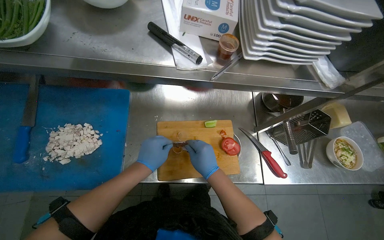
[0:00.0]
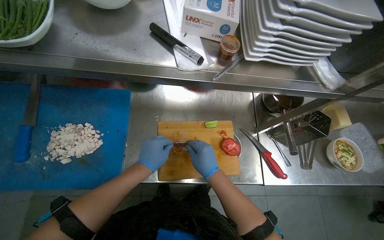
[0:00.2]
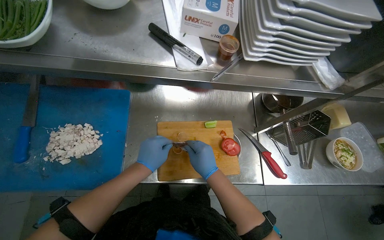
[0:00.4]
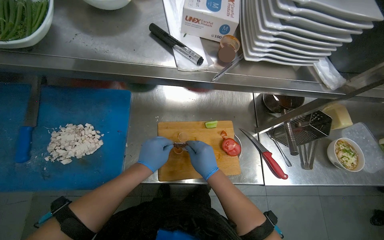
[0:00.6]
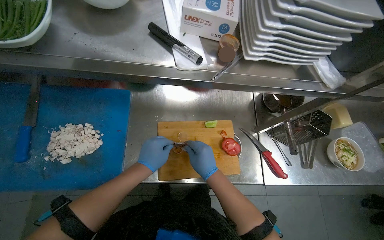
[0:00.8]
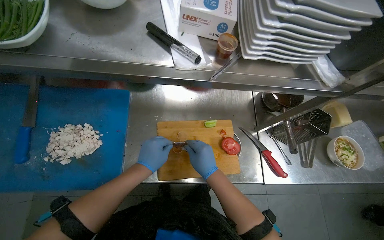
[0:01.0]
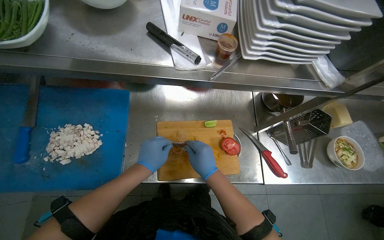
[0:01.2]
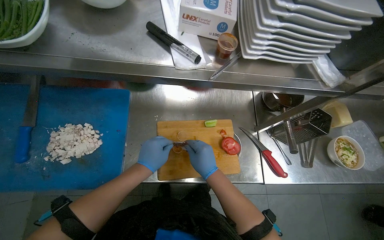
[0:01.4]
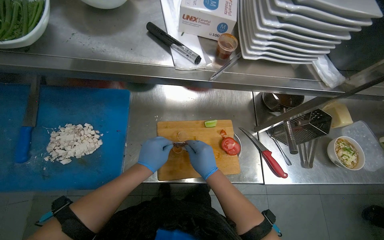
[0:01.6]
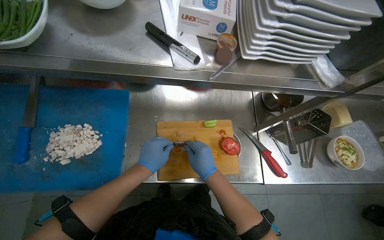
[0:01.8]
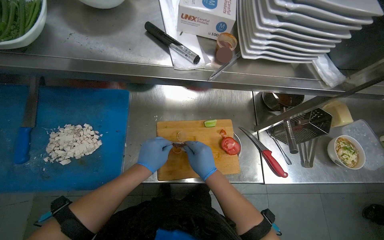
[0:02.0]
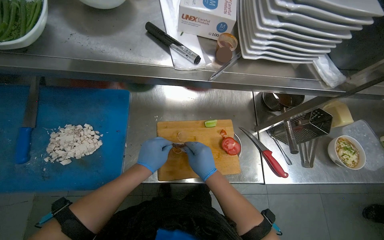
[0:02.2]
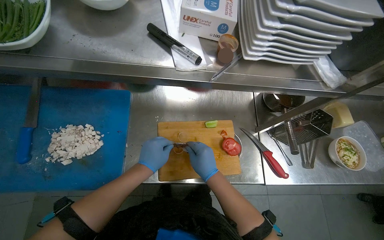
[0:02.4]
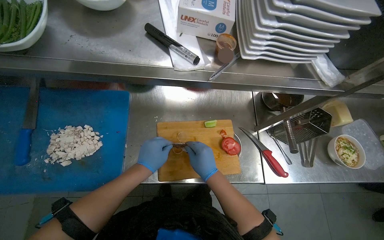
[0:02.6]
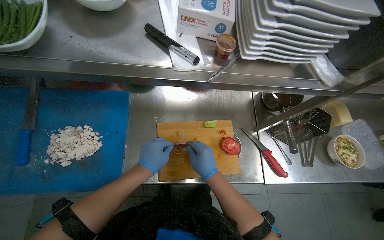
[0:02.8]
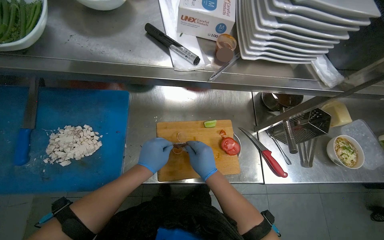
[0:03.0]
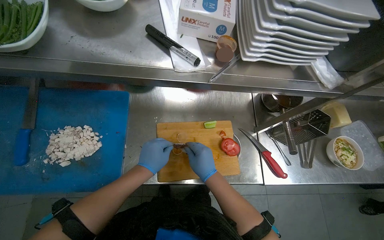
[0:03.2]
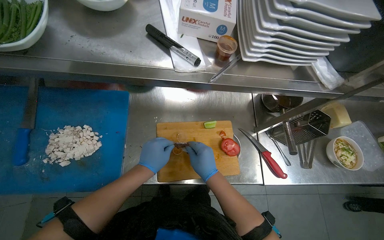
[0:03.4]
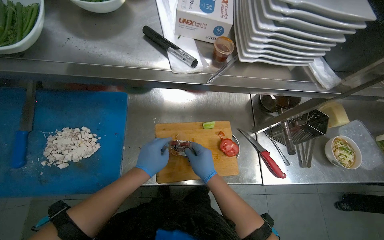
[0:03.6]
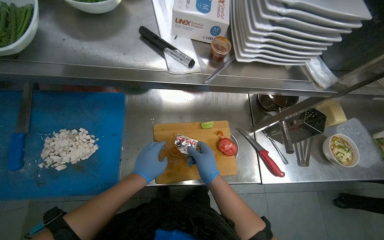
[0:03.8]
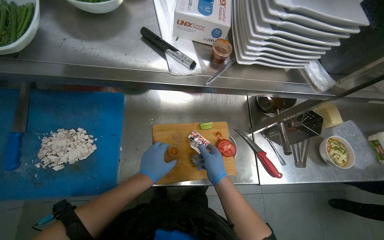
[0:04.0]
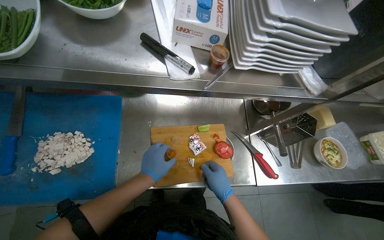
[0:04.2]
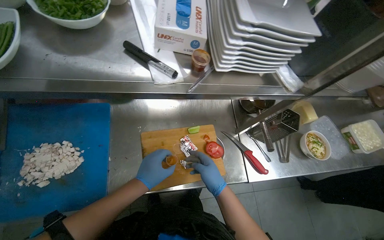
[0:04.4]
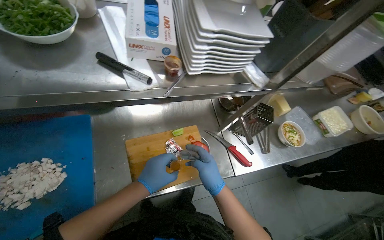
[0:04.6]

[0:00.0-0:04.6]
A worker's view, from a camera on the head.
Job: preparing food.
The whole recording: Peeling ingredients for salad. The worker peels small ingredients on a cutting board for a salad.
0:00.0 to 0:01.6: The hands keep their place.
0:01.6 to 0:03.0: The hands work in one place, with small movements.

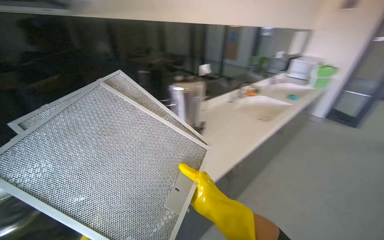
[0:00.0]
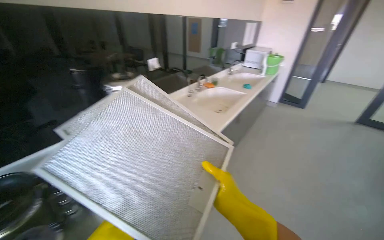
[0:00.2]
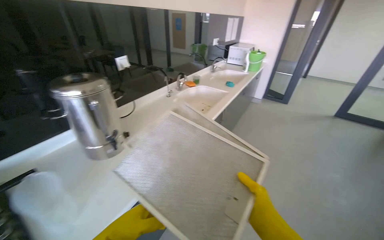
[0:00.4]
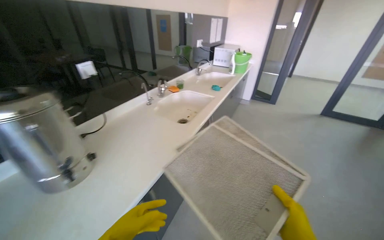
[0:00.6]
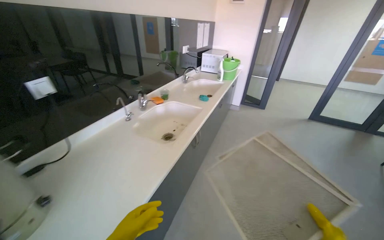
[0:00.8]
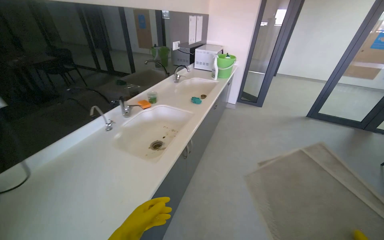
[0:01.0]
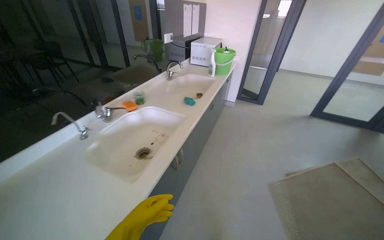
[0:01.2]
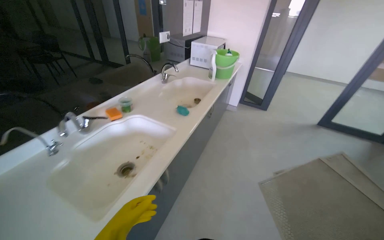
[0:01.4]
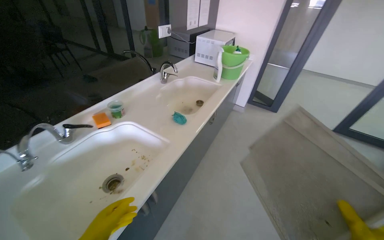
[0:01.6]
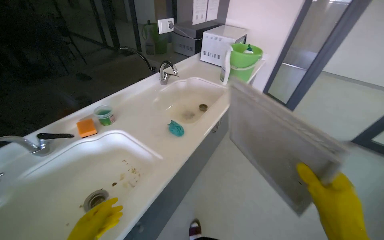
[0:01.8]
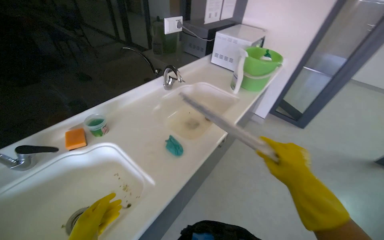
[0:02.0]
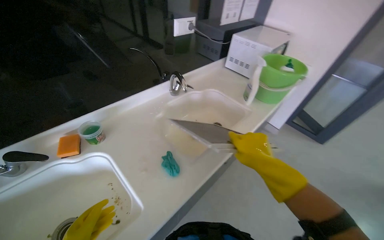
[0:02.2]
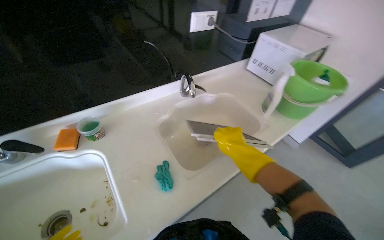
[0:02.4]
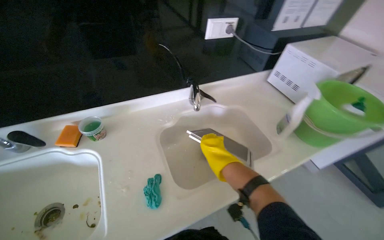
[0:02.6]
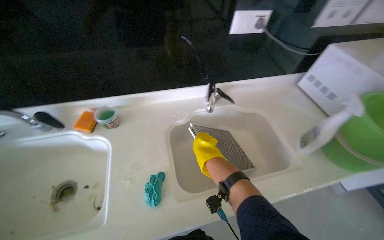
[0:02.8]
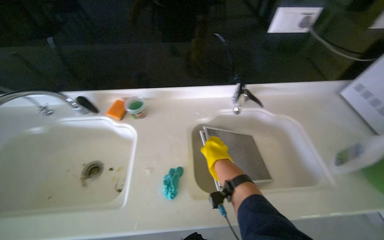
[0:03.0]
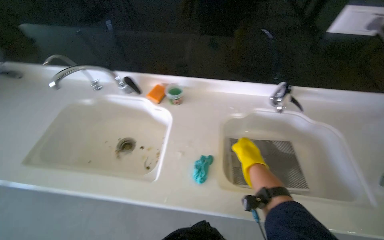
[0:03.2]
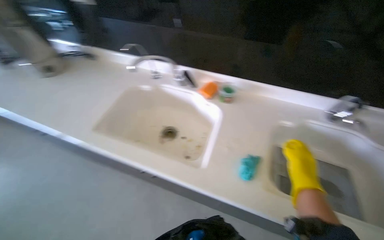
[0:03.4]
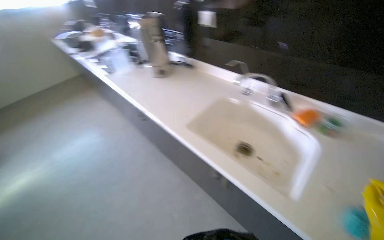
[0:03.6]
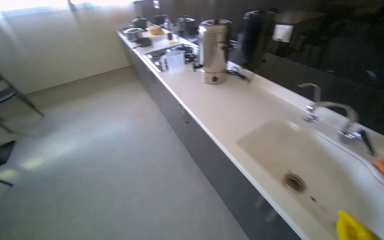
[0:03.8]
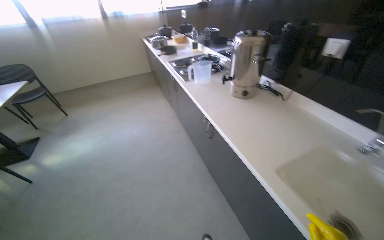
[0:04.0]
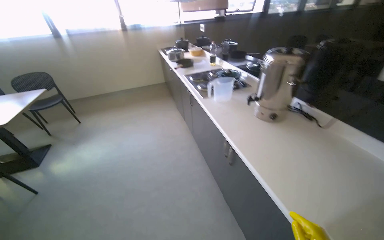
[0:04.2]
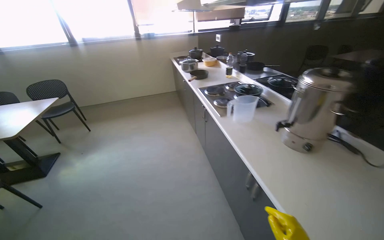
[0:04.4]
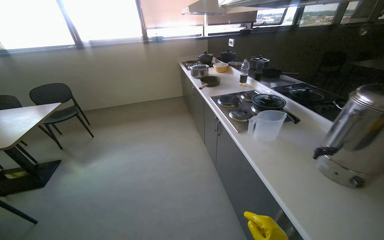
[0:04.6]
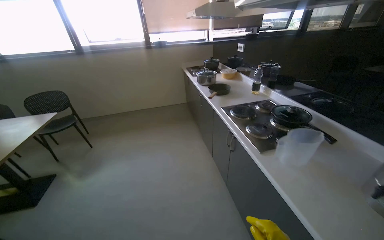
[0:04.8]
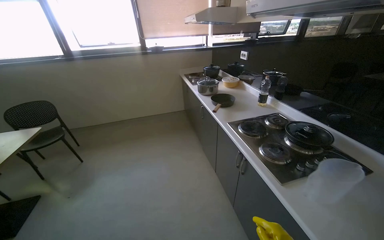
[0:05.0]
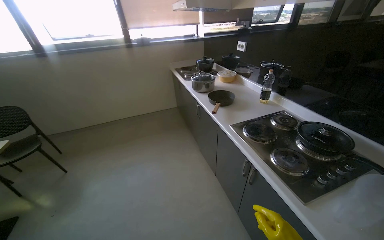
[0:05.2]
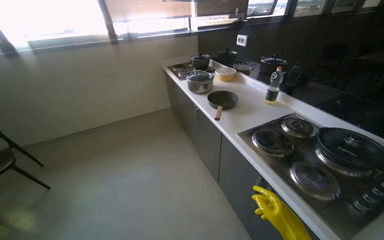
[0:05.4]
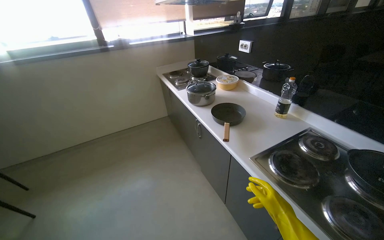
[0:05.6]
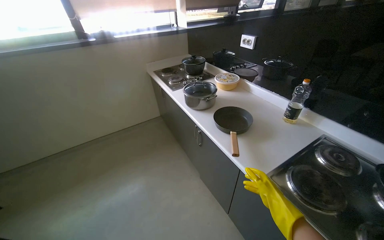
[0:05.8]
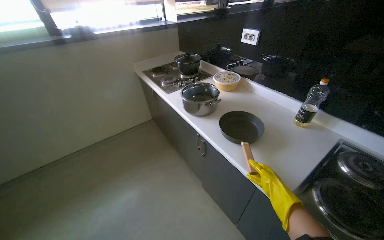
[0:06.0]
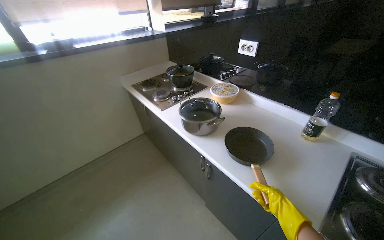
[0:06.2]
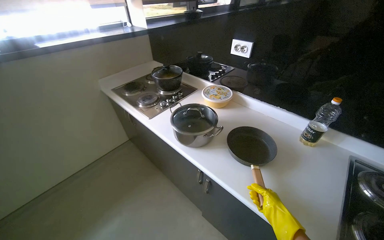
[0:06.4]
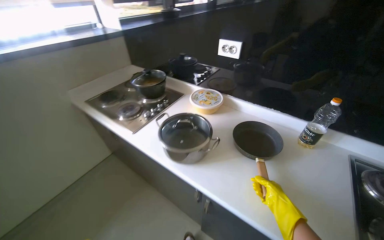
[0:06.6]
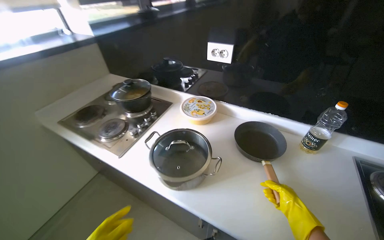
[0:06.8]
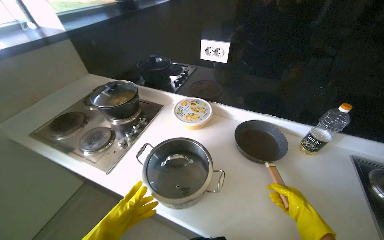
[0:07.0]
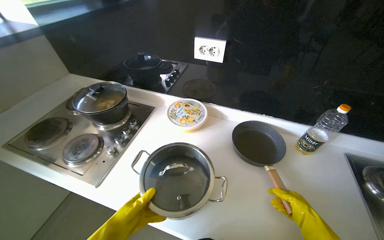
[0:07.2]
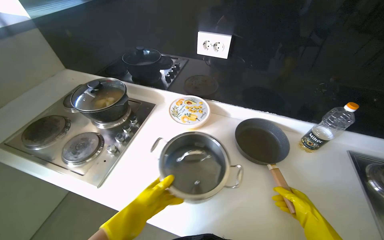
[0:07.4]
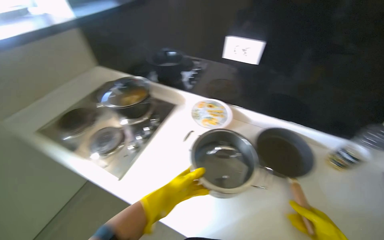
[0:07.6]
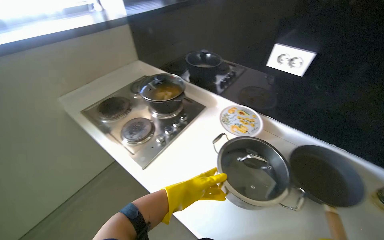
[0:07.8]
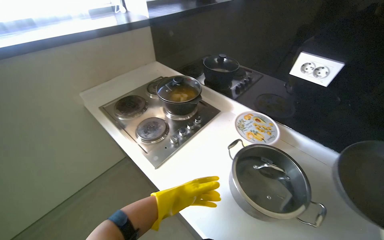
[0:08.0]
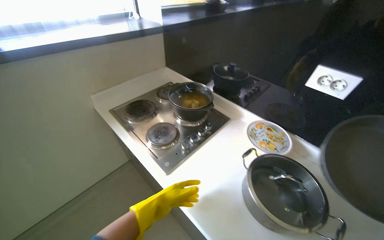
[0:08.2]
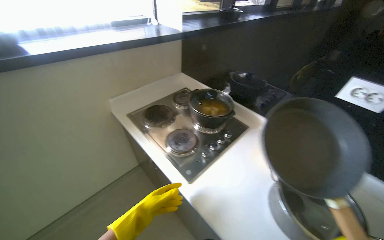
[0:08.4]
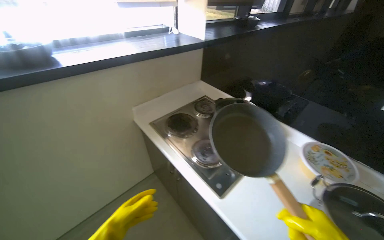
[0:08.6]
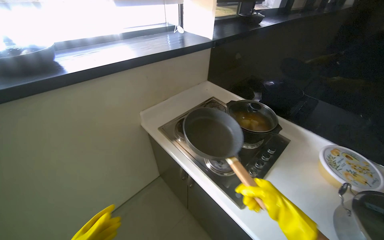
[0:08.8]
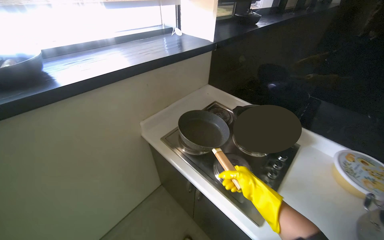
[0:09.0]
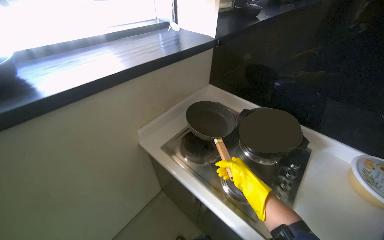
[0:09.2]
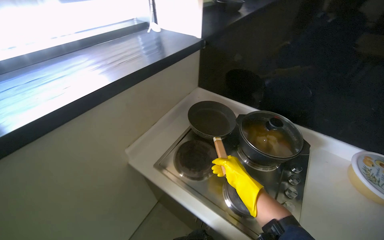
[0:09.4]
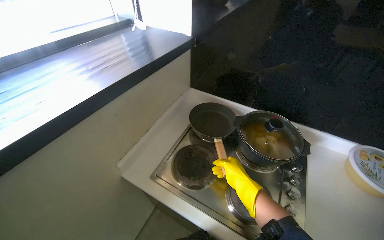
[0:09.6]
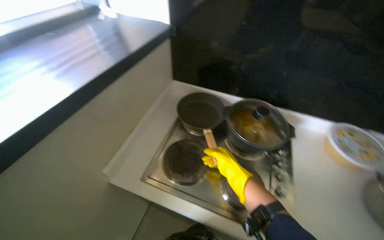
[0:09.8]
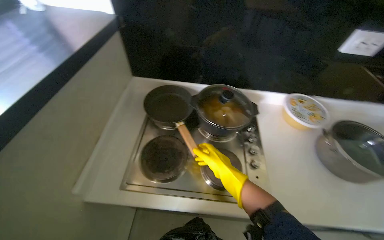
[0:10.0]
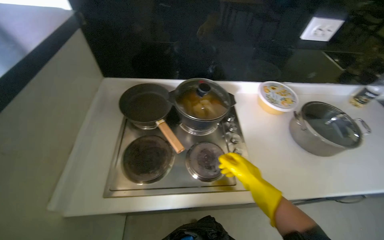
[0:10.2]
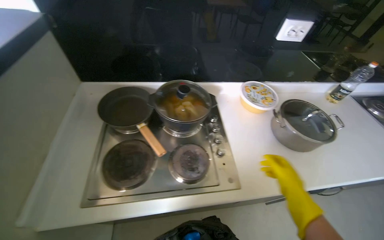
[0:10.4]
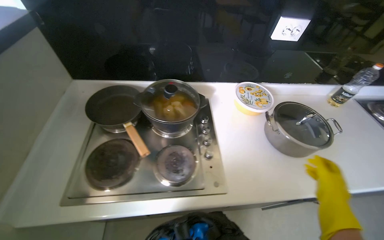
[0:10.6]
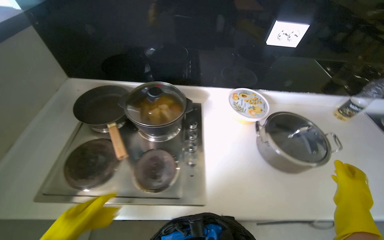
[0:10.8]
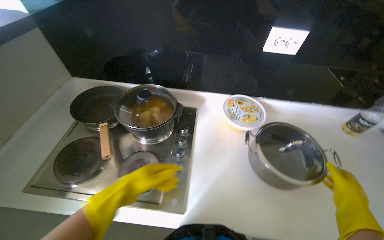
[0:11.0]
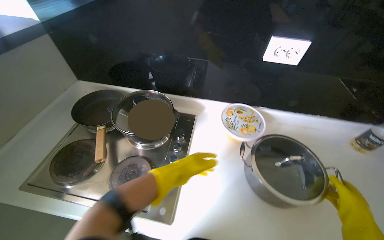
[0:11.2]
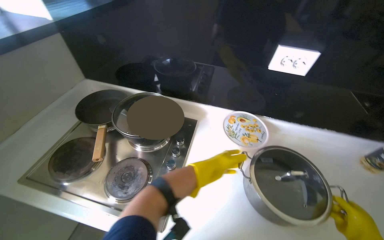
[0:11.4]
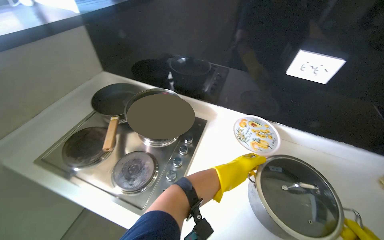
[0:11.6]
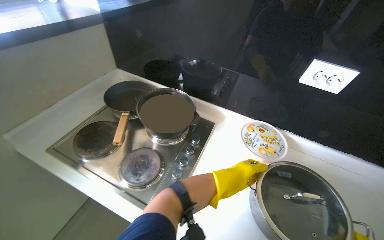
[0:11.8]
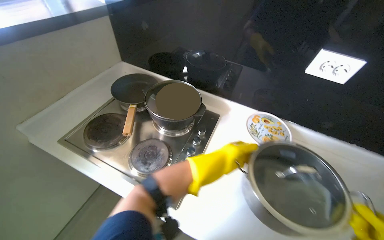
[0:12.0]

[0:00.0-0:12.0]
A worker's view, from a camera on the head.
Job: cleaning kitchen.
The whole recording: Cleaning range hood filters. The worker places range hood filters in the sink, removes additional filters from the hood, and sprays them with cleaning solution.
0:00.0 to 0:01.6: The head travels roughly 1 m. The head turns to the right by approximately 30 degrees.
0:01.6 to 0:03.0: The camera is carried some 70 cm. The head rotates roughly 55 degrees to the left.
0:03.0 to 0:04.4: The wearer moves approximately 1 m. The head rotates approximately 75 degrees to the left.
0:04.4 to 0:06.0: The camera travels roughly 1.5 m. The wearer looks some 20 degrees further to the right.
0:06.0 to 0:07.6: The camera is carried approximately 70 cm. The wearer looks roughly 30 degrees further to the right.
0:07.6 to 0:09.0: The camera travels to the left, about 50 cm. The head turns to the left by some 20 degrees.
0:09.0 to 0:10.4: The wearer's head swings approximately 50 degrees to the right. The wearer looks approximately 10 degrees further downward.
0:10.4 to 0:12.0: The head turns to the left by roughly 35 degrees.

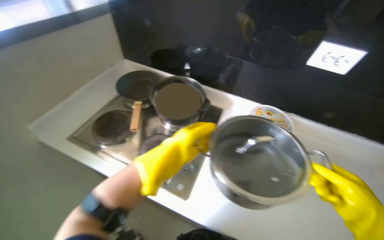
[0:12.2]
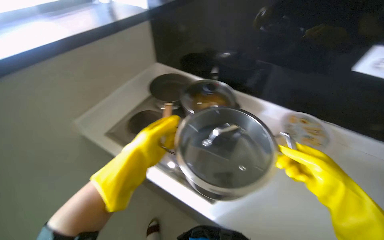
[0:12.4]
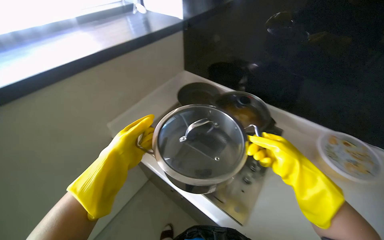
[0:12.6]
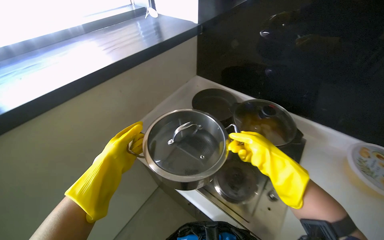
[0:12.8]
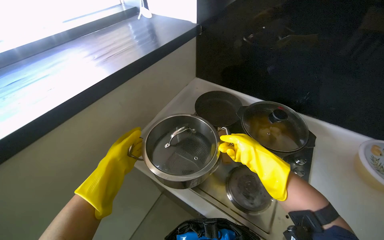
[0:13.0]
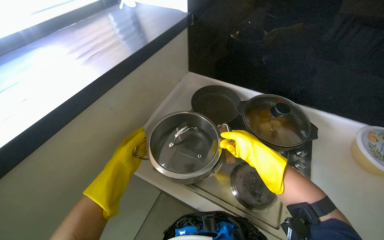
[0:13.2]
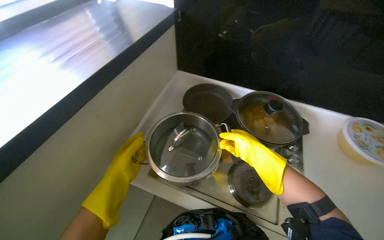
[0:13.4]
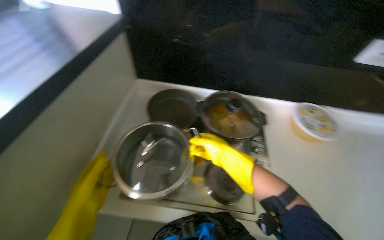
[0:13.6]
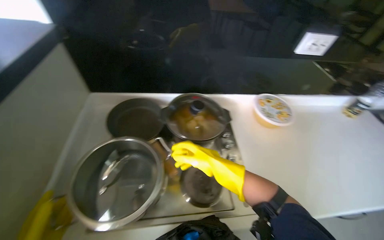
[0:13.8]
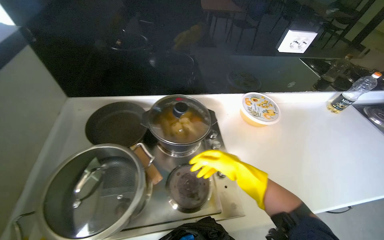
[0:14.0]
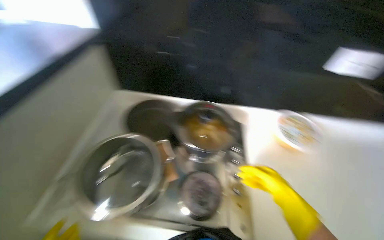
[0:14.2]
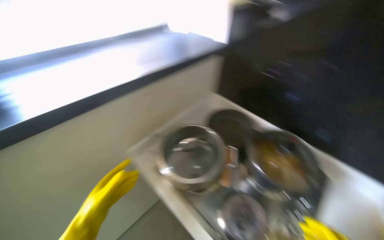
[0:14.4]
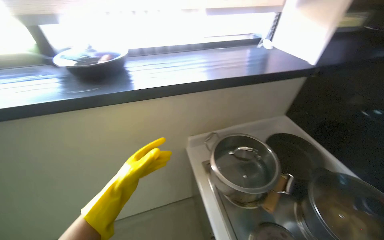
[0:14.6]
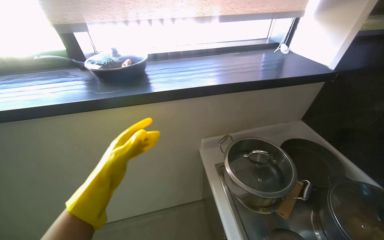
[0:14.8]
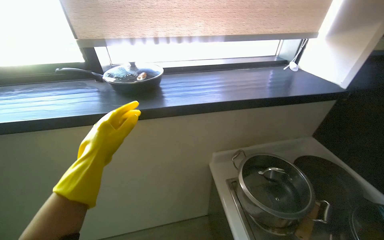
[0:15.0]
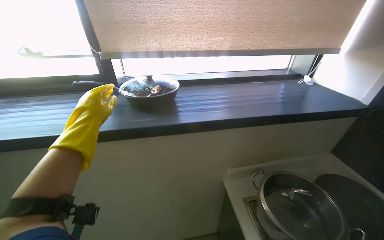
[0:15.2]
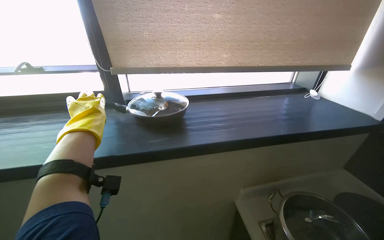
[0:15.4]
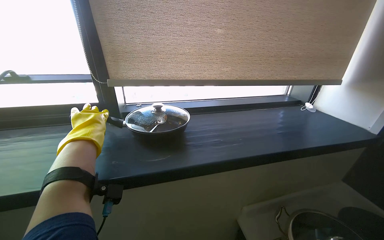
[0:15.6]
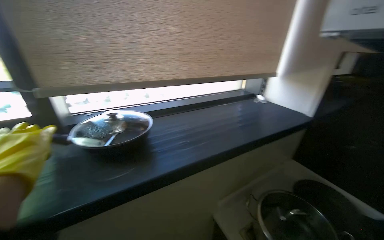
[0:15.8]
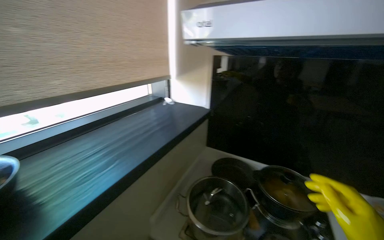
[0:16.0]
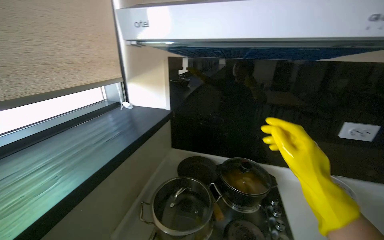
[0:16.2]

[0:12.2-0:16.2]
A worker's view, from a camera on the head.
Job: cleaning kitchen.
The whole recording: Cleaning range hood filters. The worker places range hood filters in the sink, removes additional filters from the hood, and sprays them with cleaning solution.
0:12.2 to 0:13.6: The left hand is displaced to the left by about 40 cm.
0:13.6 to 0:14.8: The wearer looks roughly 55 degrees further to the left. The view tilts approximately 15 degrees upward.
0:14.8 to 0:16.2: The head turns to the right by approximately 60 degrees. The camera pitches upward, by roughly 15 degrees.
